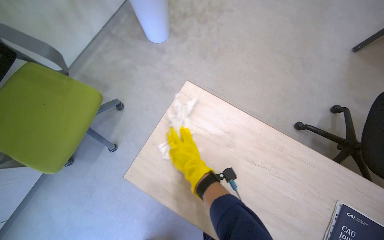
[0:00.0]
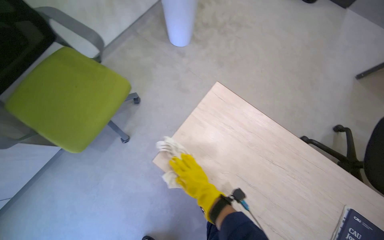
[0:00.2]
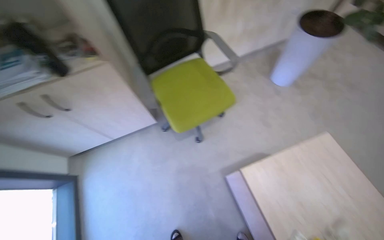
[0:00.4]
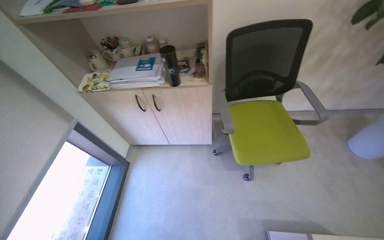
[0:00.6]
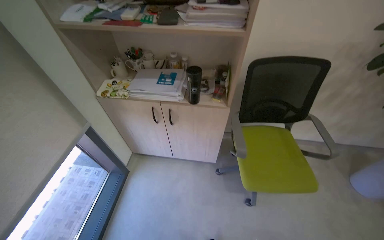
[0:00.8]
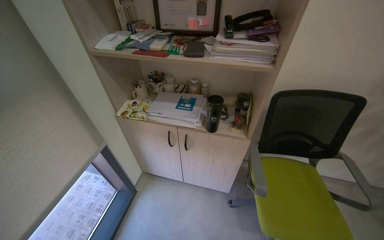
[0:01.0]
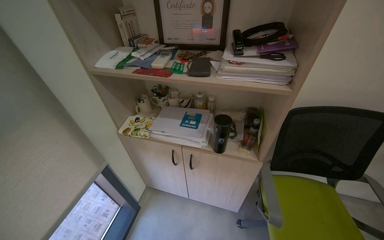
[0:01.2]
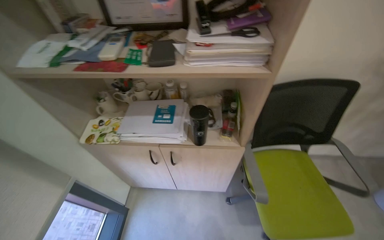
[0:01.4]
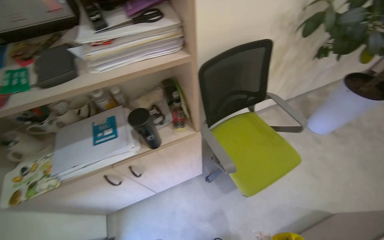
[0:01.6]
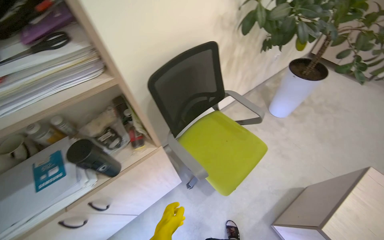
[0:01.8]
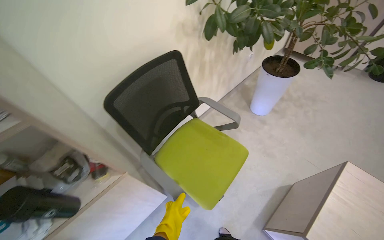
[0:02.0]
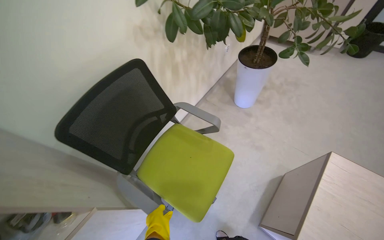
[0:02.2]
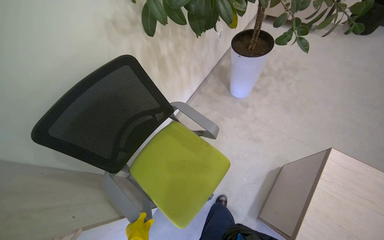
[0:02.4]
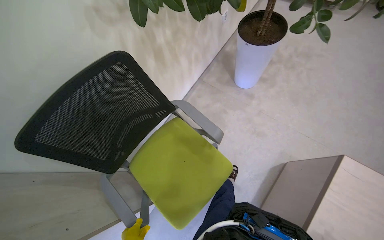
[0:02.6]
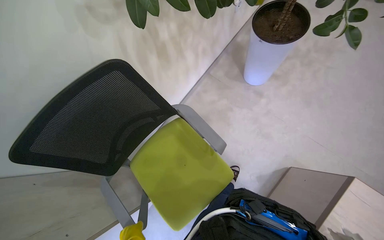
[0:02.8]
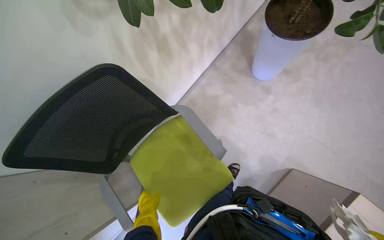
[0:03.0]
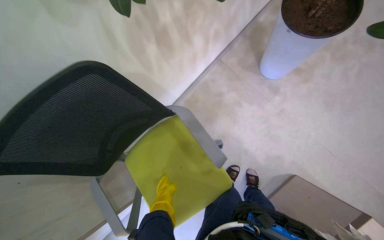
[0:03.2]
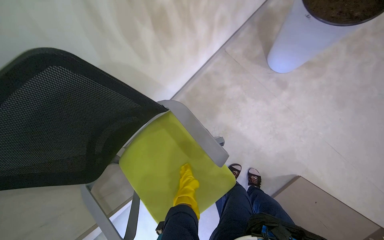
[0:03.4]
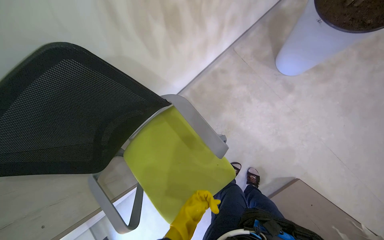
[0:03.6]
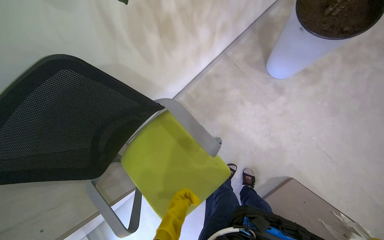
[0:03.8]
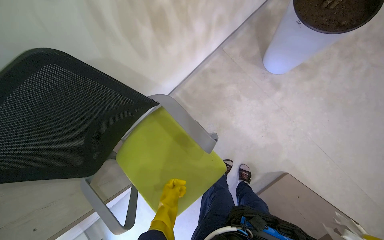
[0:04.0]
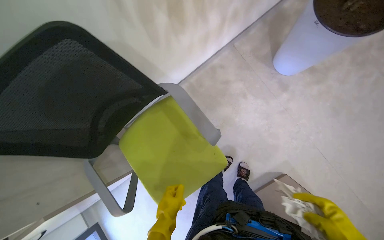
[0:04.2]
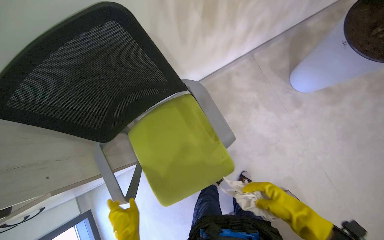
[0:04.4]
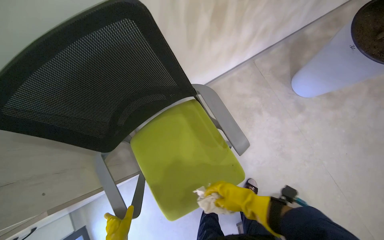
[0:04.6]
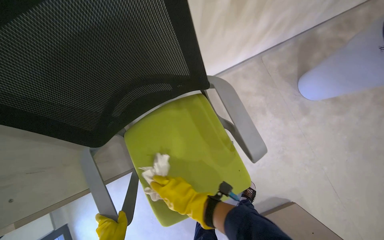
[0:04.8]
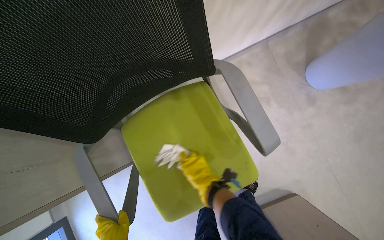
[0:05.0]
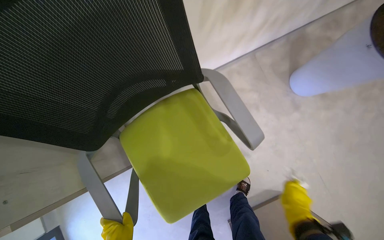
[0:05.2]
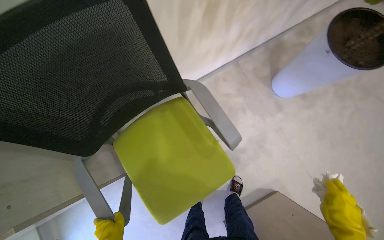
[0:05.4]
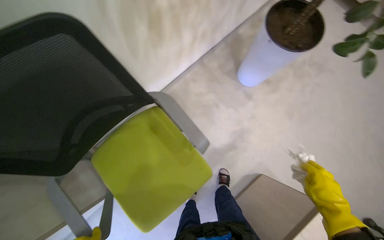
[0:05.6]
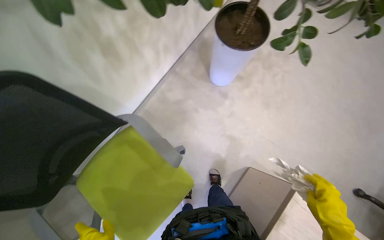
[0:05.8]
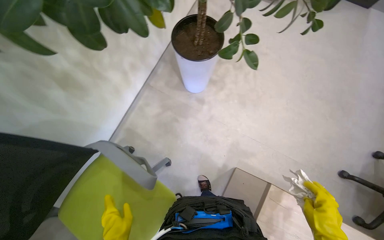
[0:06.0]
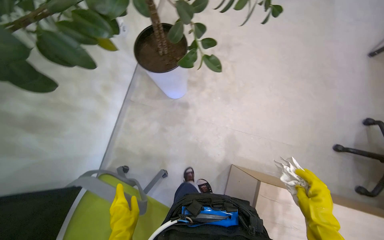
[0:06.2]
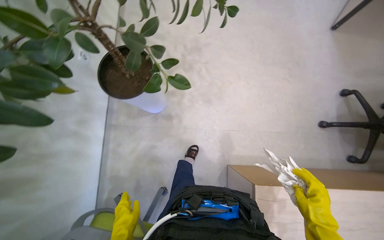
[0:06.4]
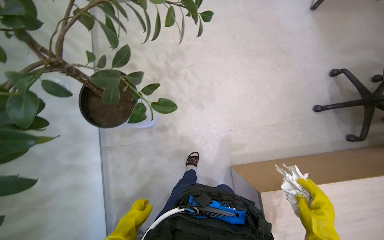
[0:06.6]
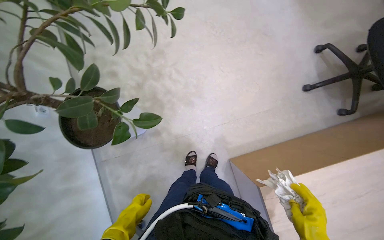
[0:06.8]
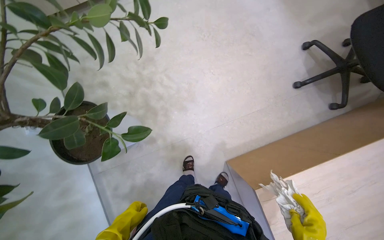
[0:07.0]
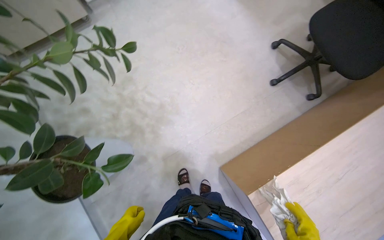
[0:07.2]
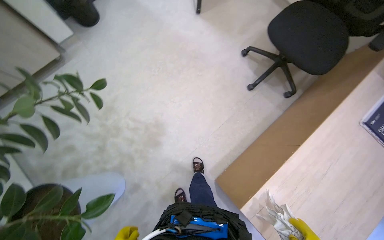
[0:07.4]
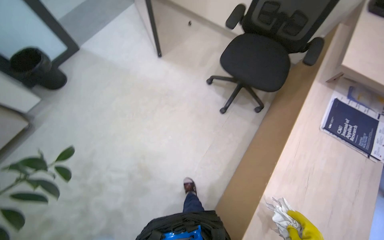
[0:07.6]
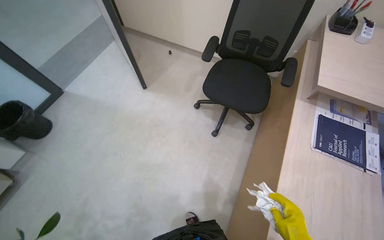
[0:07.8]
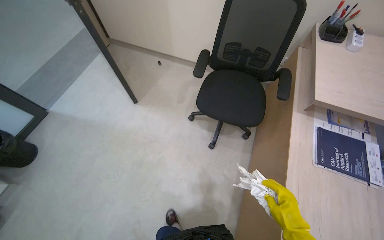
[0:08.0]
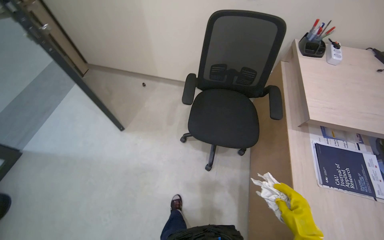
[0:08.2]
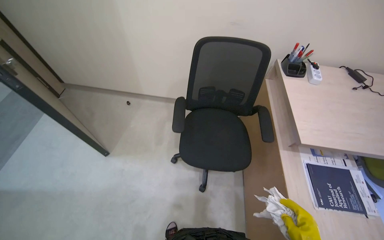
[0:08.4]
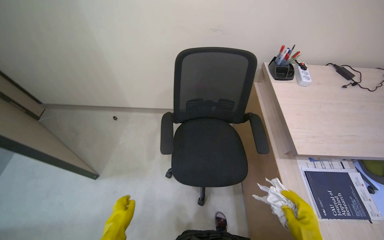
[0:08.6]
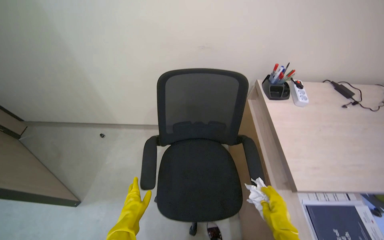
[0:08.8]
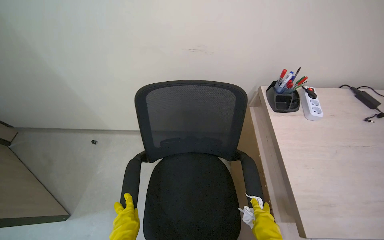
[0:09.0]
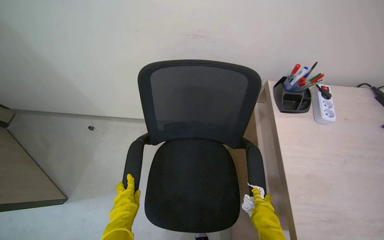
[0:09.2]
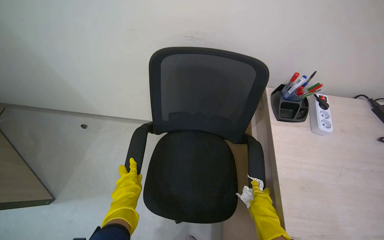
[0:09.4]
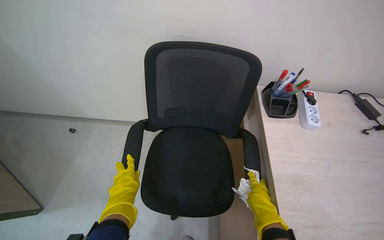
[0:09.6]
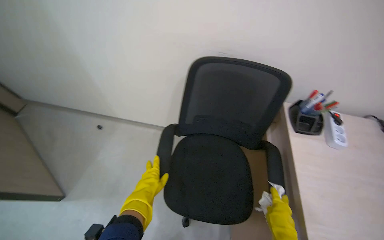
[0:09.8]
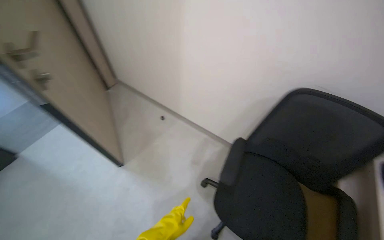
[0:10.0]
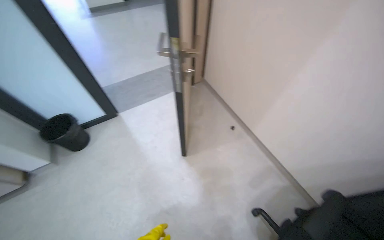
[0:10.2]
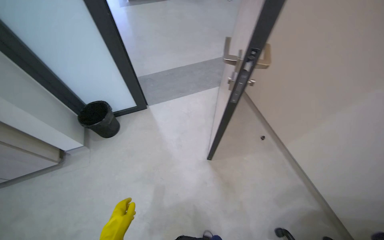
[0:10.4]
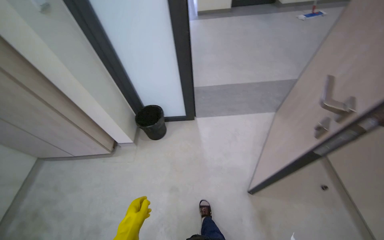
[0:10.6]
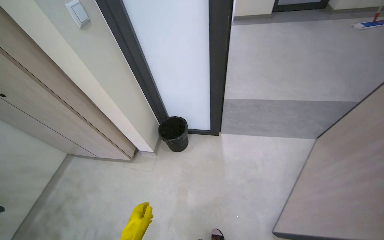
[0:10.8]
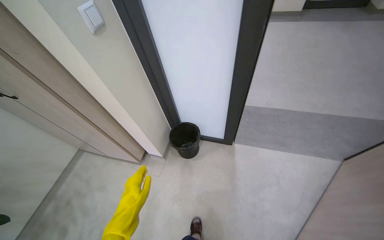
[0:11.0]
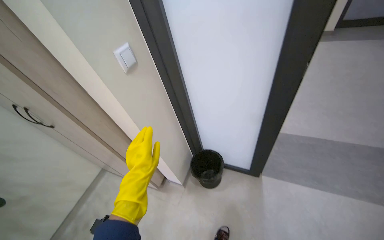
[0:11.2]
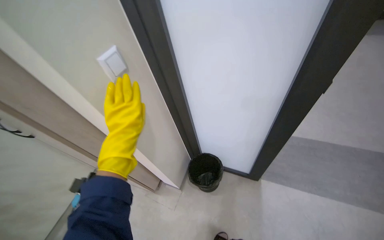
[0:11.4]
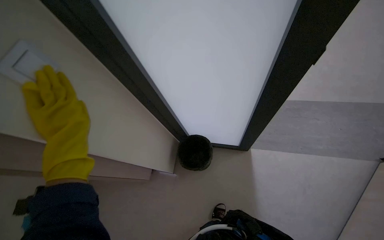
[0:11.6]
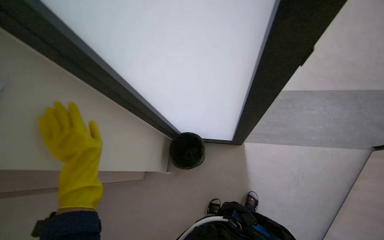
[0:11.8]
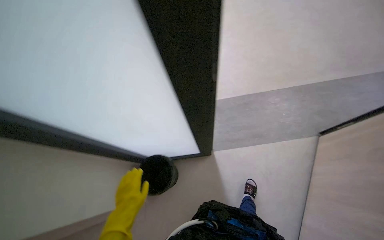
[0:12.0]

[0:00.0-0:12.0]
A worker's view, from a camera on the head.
Job: wiping surfaces.
The whole recording: Wiping office surfaces. The worker wipes various surfaces in the office, including desks, chairs, and door handles, with a cloth.
0:00.0 to 0:01.6: The head travels some 90 cm. The wearer's head swings roughly 35 degrees to the left. The wearer looks some 25 degrees further upward.
0:01.6 to 0:03.0: The camera travels about 80 cm. The wearer looks about 25 degrees further downward.
0:04.4 to 0:06.0: The head turns to the right by about 30 degrees.
0:06.0 to 0:07.6: The camera travels approximately 60 cm. The wearer's head swings some 85 degrees to the right.
0:07.6 to 0:09.0: The wearer moves roughly 90 cm. The head rotates approximately 30 degrees to the right.
0:09.0 to 0:10.4: The camera is carried some 70 cm. The head rotates roughly 70 degrees to the left.
0:10.4 to 0:12.0: The camera travels about 90 cm.

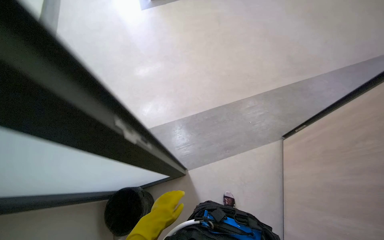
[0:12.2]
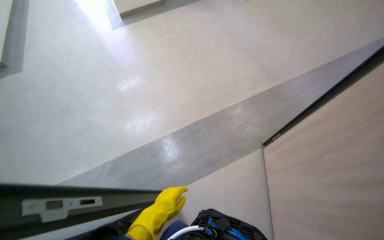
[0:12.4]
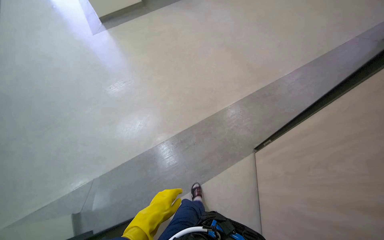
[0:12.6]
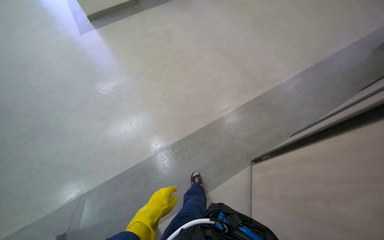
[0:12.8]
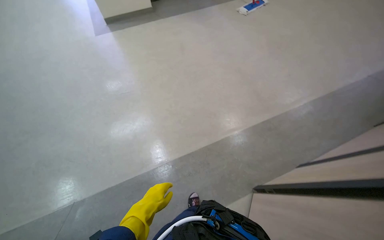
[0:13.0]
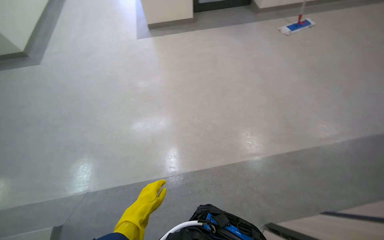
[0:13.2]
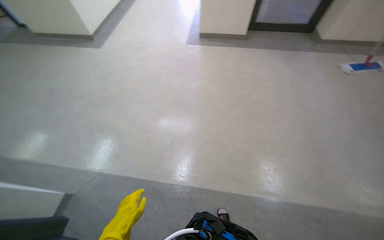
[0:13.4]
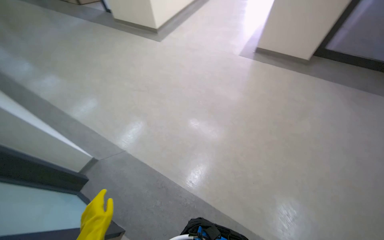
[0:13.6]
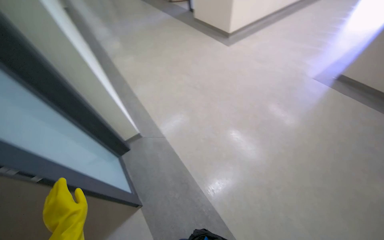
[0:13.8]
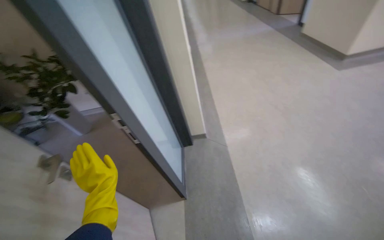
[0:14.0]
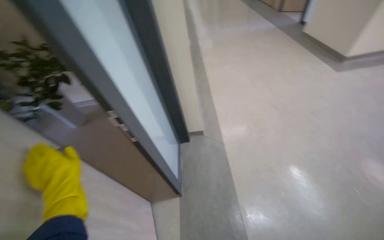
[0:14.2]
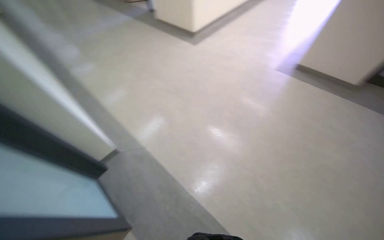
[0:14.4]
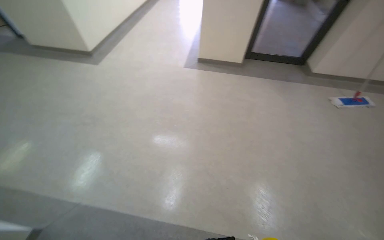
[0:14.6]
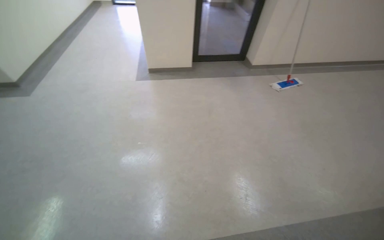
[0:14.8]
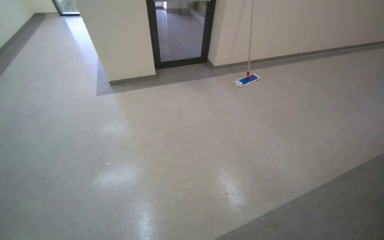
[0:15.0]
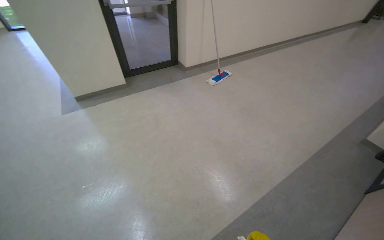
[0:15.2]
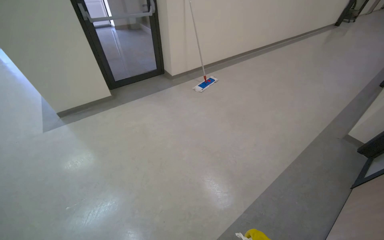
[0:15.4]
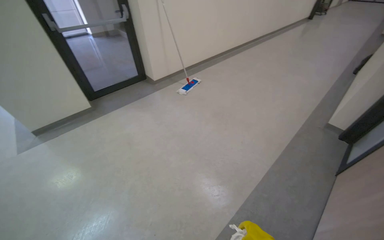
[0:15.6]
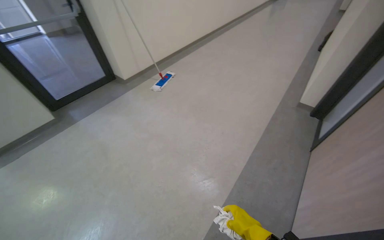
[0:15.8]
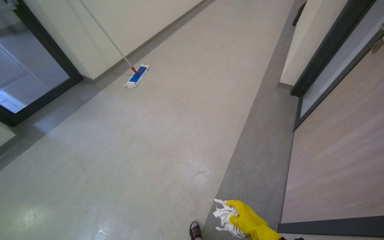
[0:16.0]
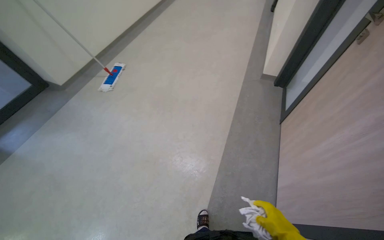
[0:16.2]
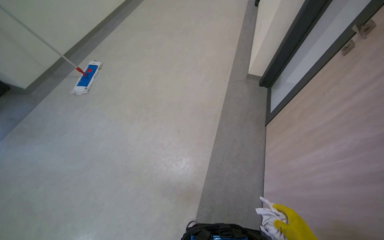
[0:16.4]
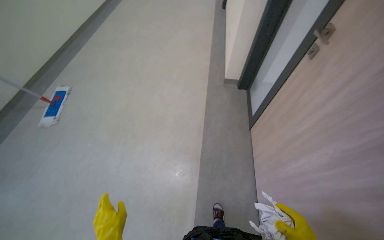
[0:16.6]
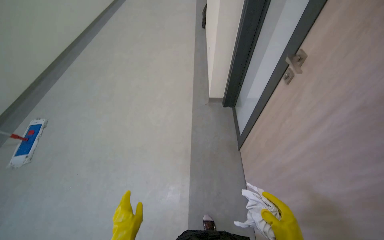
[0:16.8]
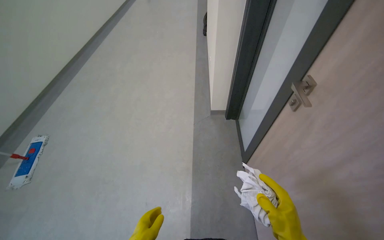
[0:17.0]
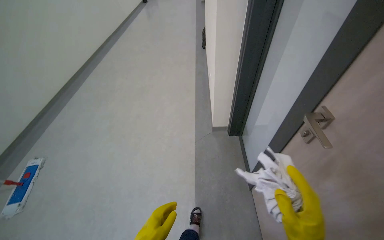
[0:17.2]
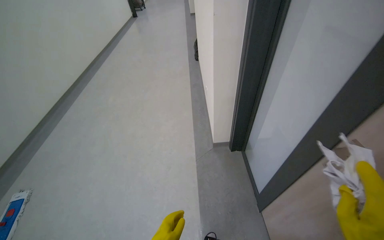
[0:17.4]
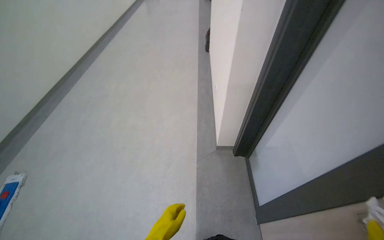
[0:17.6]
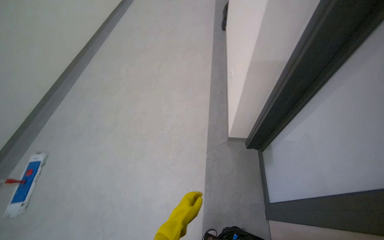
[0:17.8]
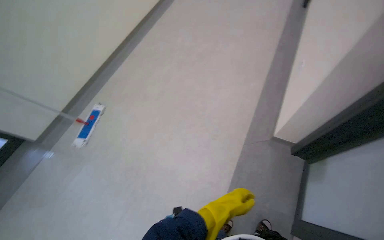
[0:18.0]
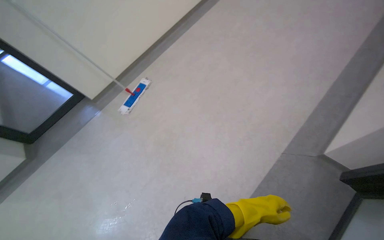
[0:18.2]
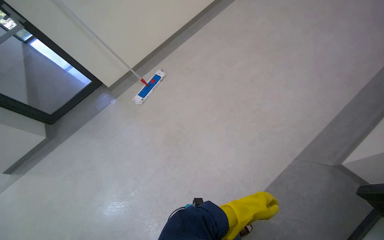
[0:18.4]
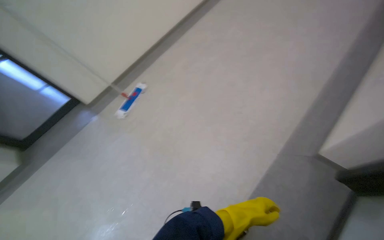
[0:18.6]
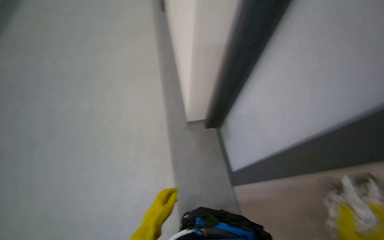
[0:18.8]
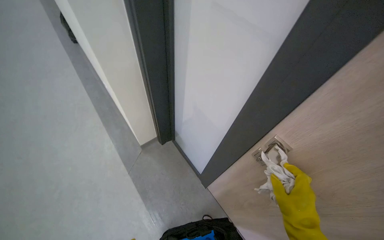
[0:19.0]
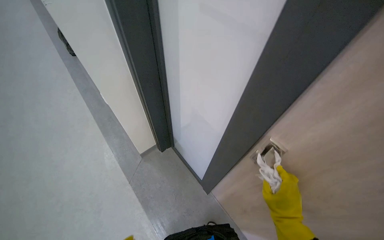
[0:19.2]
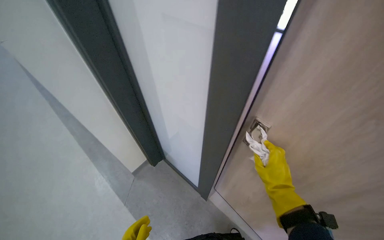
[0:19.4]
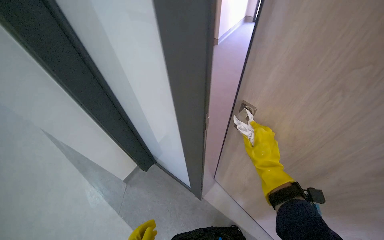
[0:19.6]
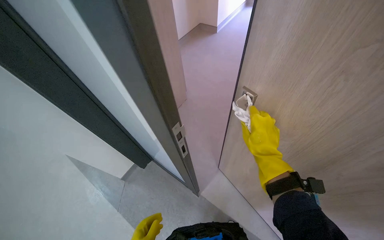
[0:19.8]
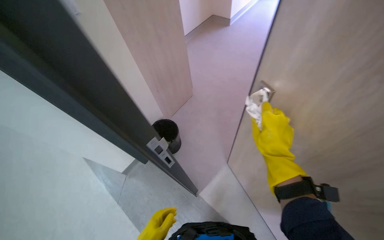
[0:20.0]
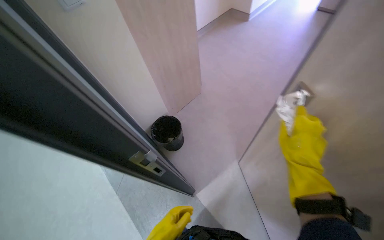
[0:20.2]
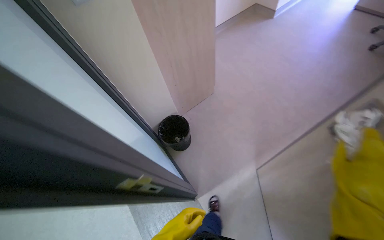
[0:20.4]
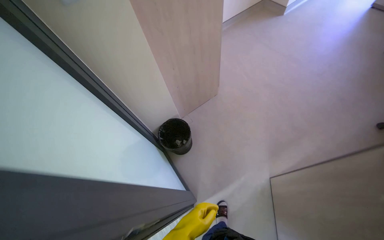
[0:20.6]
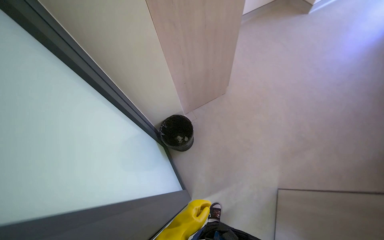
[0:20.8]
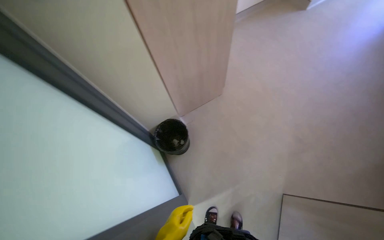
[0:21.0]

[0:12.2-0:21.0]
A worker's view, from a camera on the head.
Job: wiping surfaces.
The whole recording: Wiping office surfaces. The worker wipes various surfaces in the office, including desks, chairs, and door handles, with a cloth.
0:12.2 to 0:13.6: The camera is carried approximately 60 cm. The wearer looks some 50 degrees further to the left.
0:13.6 to 0:15.2: The head turns to the right by some 60 degrees.
0:15.2 to 0:16.6: The camera travels about 90 cm. The wearer looks approximately 50 degrees further to the right.
0:16.6 to 0:18.0: The wearer moves roughly 70 cm. The head rotates some 20 degrees to the left.
